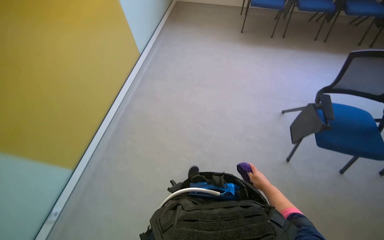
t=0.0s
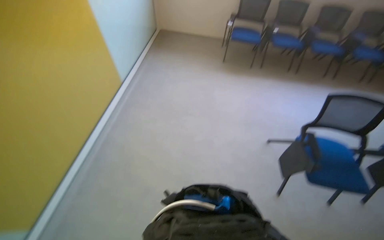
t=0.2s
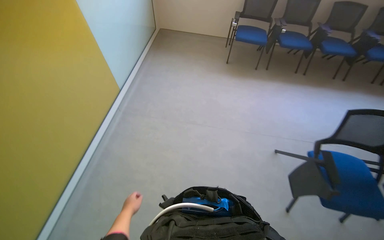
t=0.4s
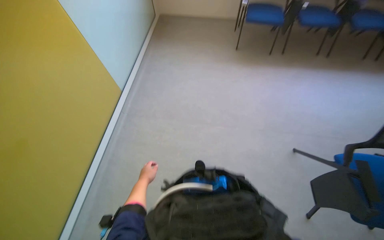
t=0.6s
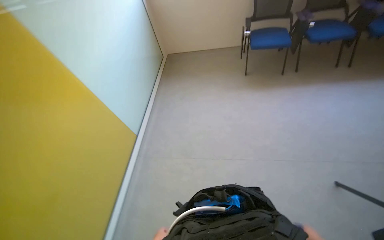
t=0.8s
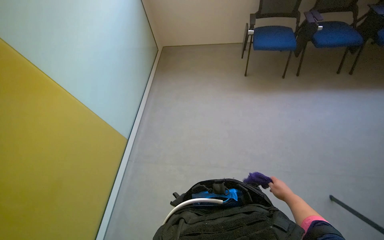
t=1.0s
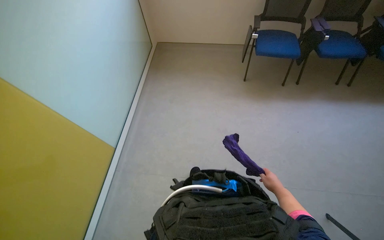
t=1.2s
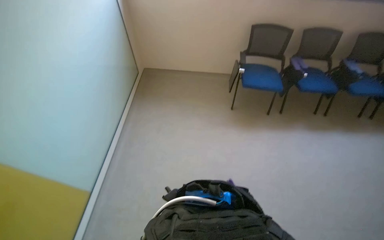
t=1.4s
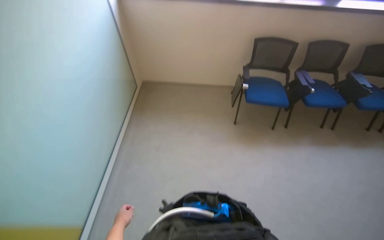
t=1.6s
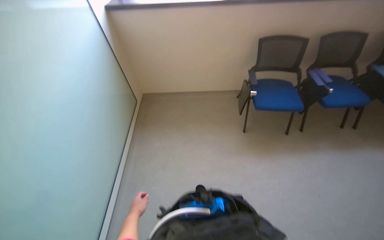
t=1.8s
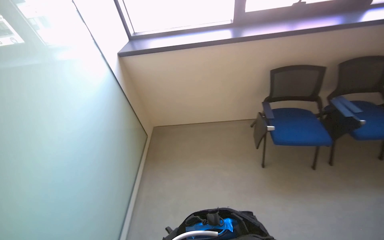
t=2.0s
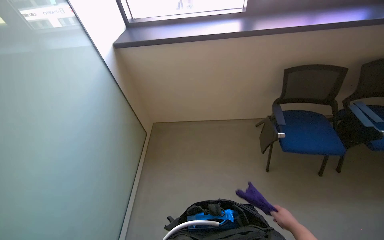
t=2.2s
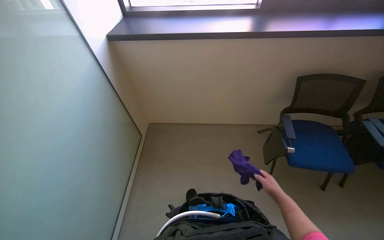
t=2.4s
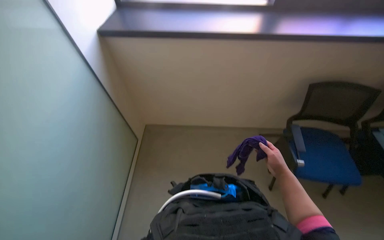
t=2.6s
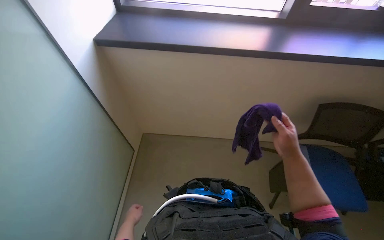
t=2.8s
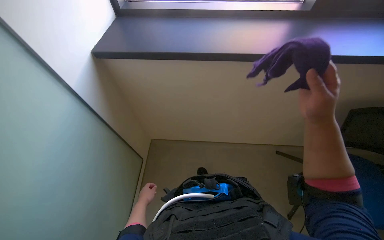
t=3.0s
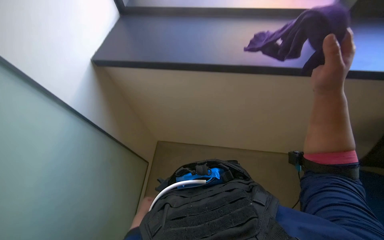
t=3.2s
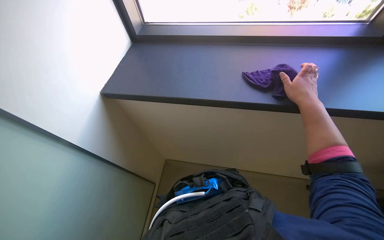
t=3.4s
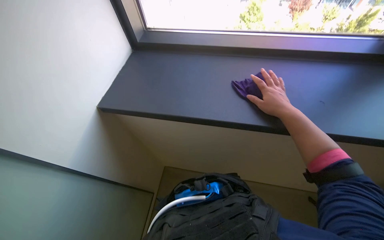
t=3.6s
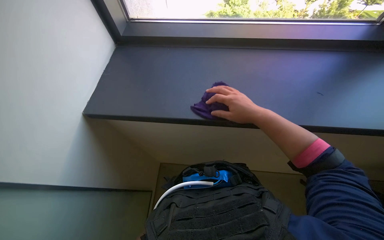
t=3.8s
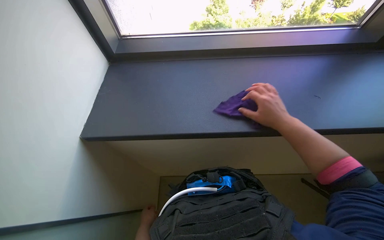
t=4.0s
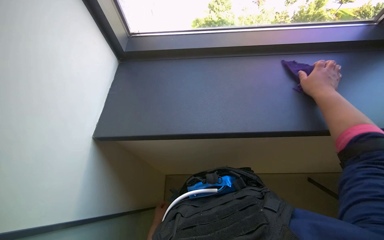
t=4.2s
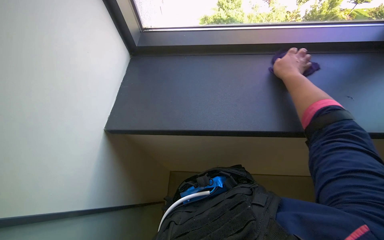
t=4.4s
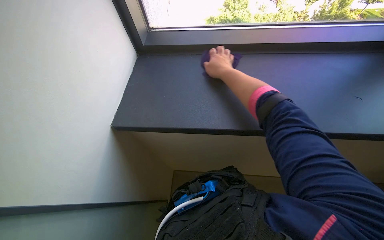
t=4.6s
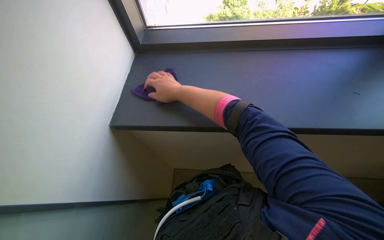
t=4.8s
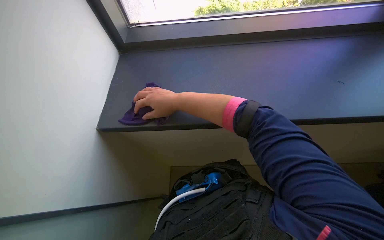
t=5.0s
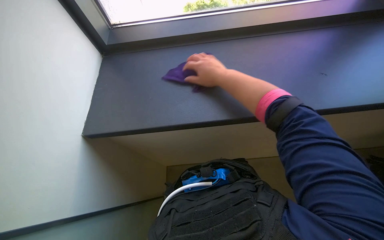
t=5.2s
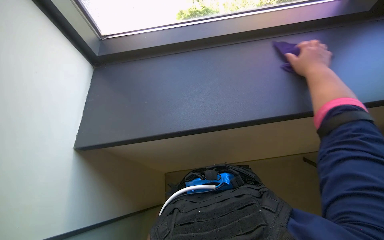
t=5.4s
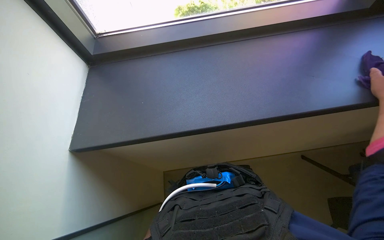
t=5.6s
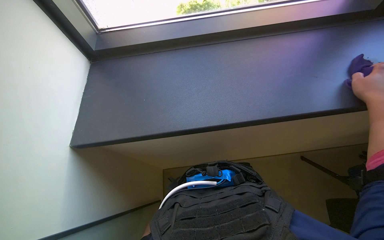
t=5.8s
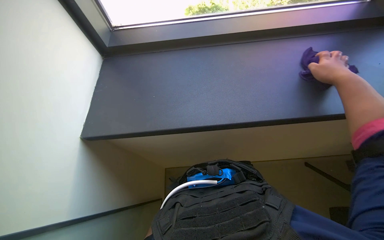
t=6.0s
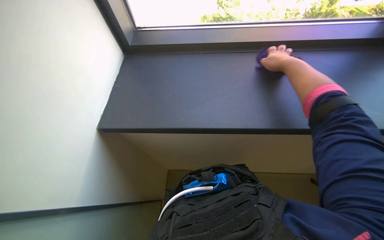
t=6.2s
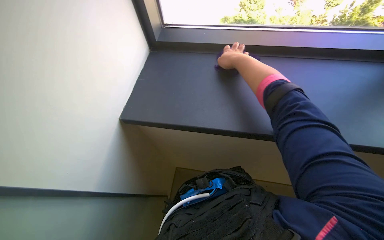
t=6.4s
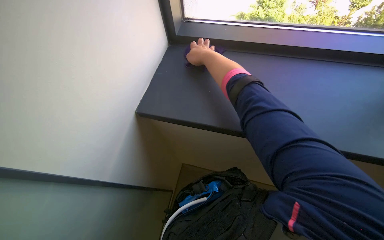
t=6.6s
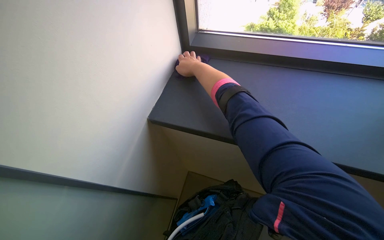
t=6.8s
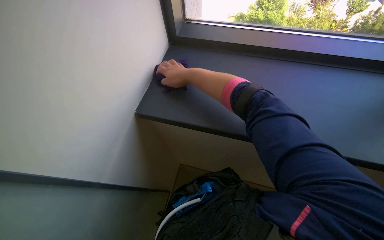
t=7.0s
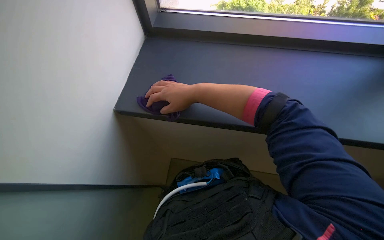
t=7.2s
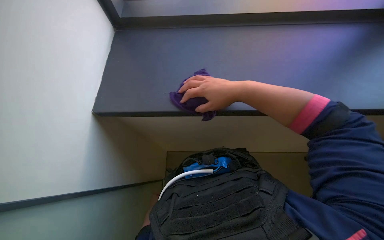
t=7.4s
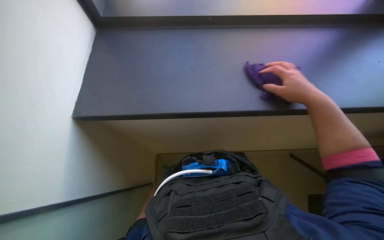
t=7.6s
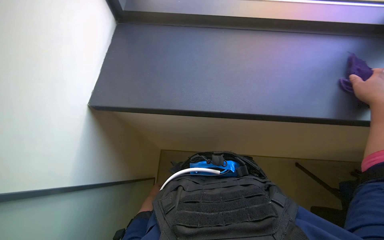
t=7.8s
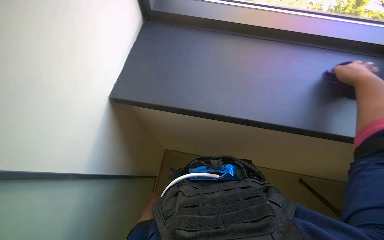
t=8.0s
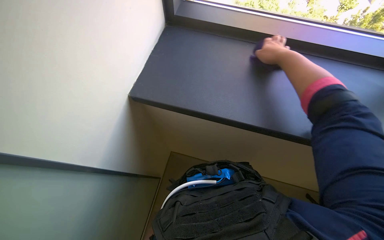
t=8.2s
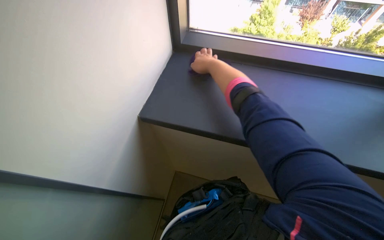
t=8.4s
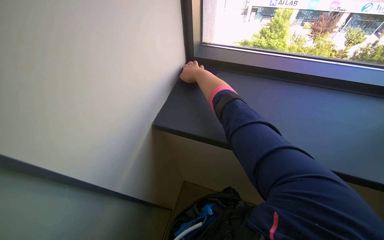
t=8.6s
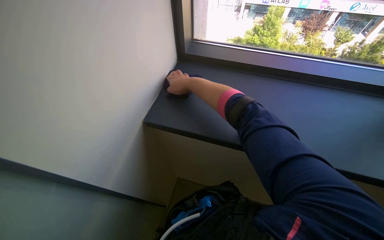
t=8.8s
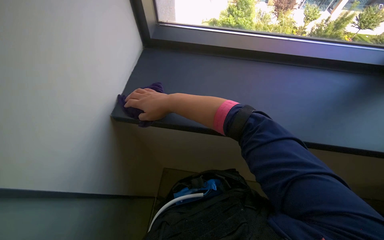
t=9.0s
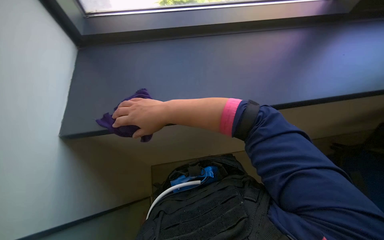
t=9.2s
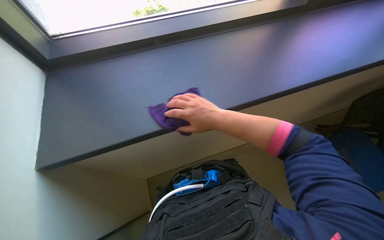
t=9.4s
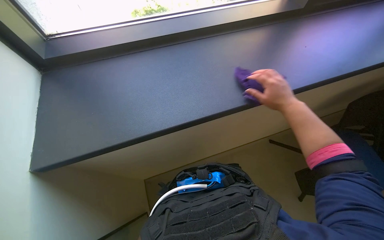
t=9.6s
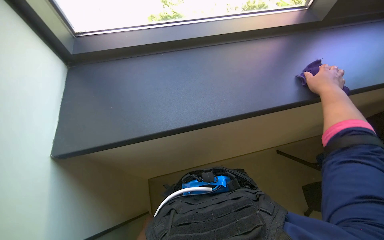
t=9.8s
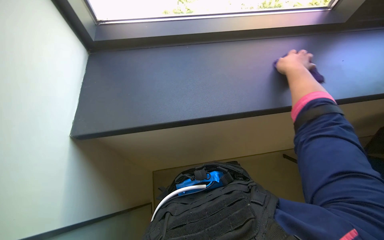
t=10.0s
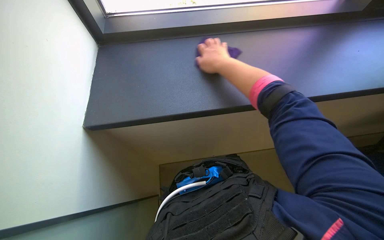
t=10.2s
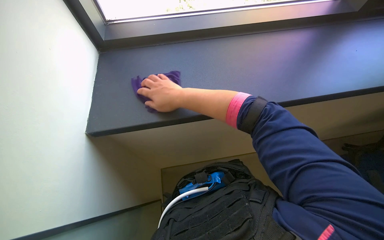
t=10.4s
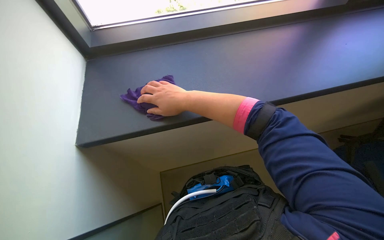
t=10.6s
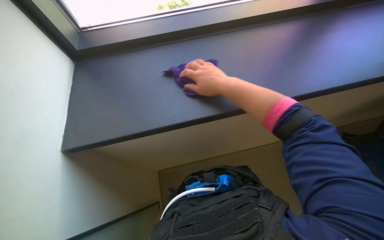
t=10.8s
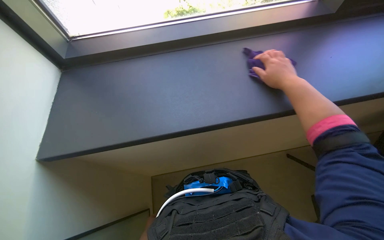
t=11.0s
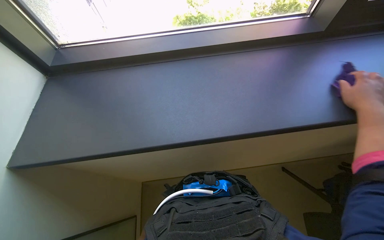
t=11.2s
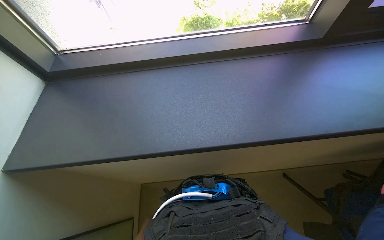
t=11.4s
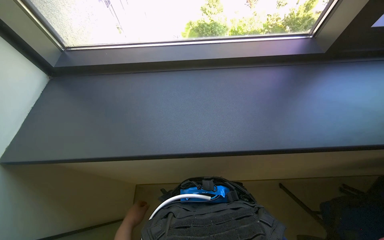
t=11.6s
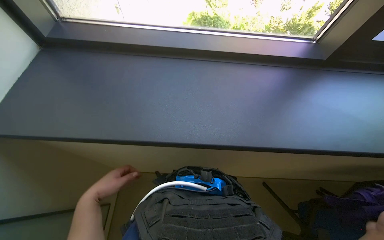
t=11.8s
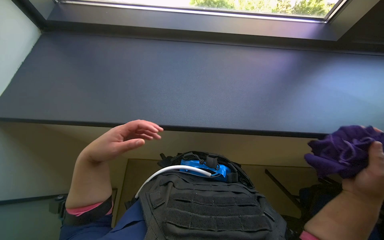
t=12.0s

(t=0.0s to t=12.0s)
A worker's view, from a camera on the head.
Job: wiping surfaces.
The whole recording: Wiping window frame. The worker wipes the window frame with a purple cloth.
t=7.6s - t=9.0s: The right hand goes approximately 20 cm to the left.
t=9.0s - t=10.4s: The right hand reaches roughly 35 cm to the right, then returns.

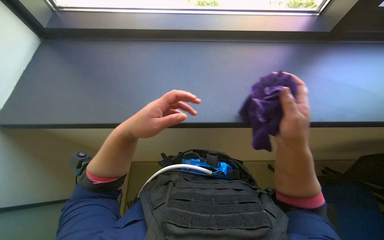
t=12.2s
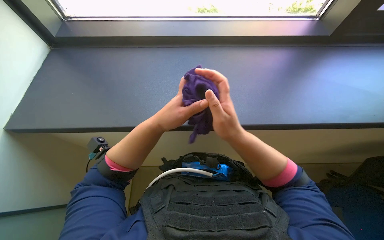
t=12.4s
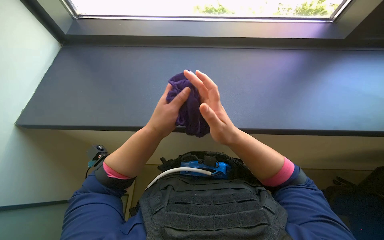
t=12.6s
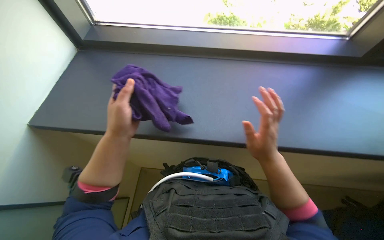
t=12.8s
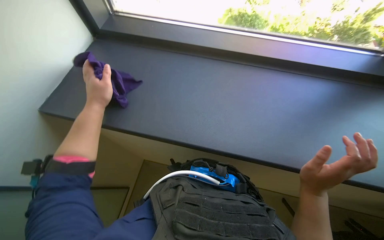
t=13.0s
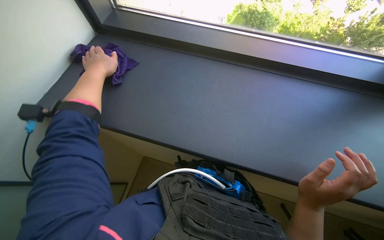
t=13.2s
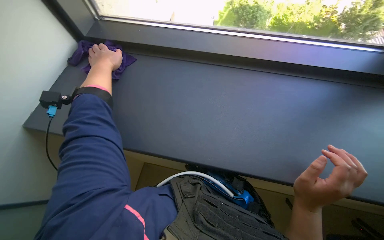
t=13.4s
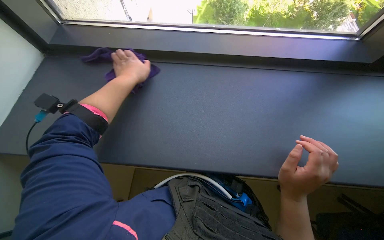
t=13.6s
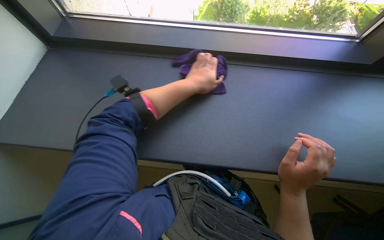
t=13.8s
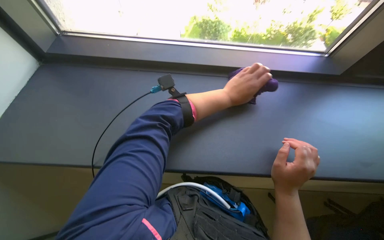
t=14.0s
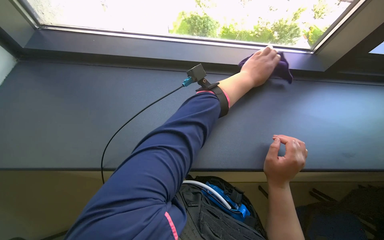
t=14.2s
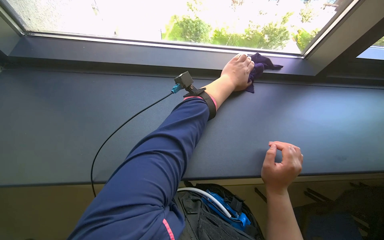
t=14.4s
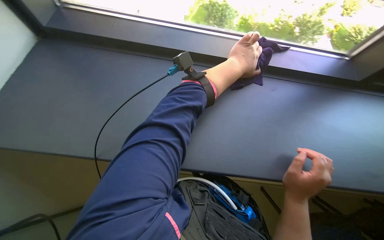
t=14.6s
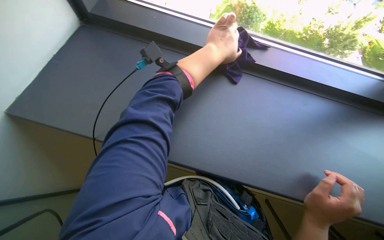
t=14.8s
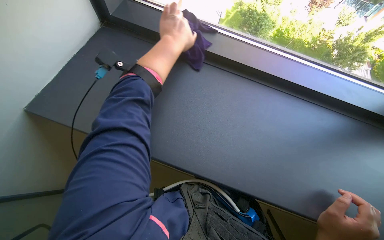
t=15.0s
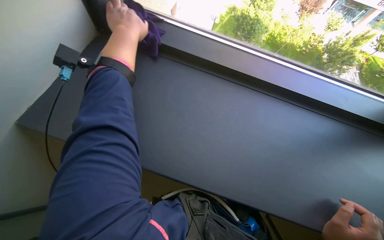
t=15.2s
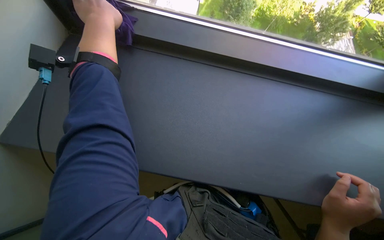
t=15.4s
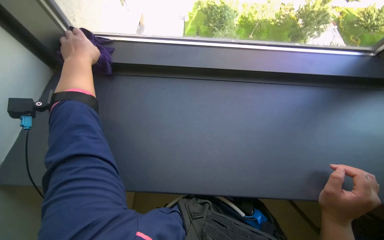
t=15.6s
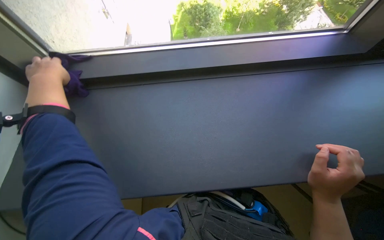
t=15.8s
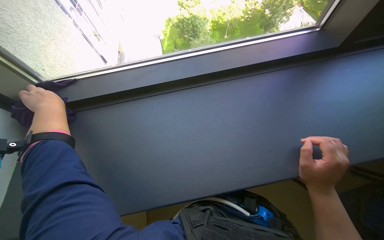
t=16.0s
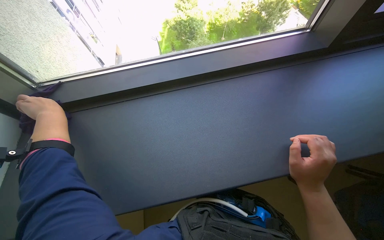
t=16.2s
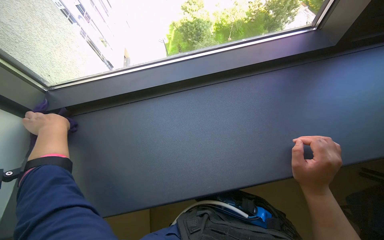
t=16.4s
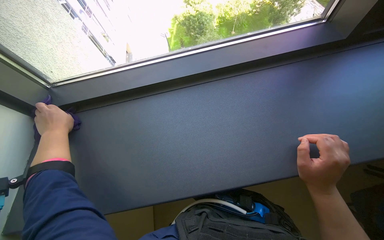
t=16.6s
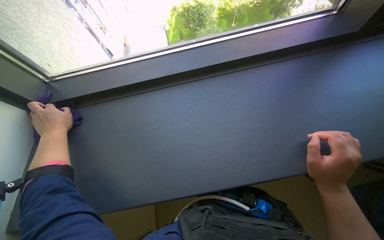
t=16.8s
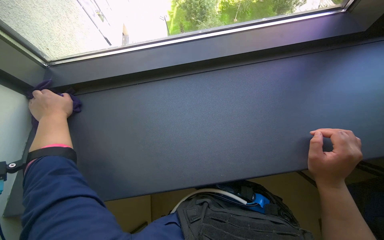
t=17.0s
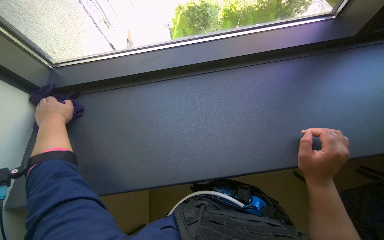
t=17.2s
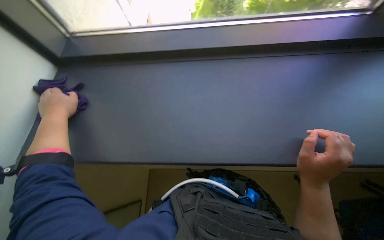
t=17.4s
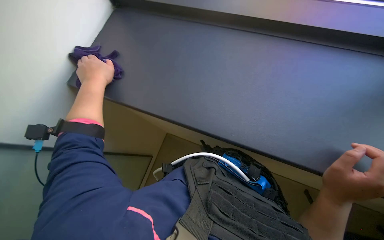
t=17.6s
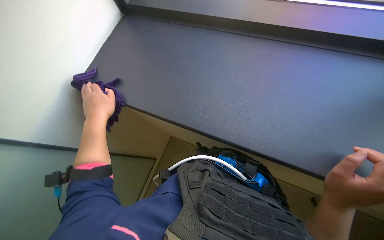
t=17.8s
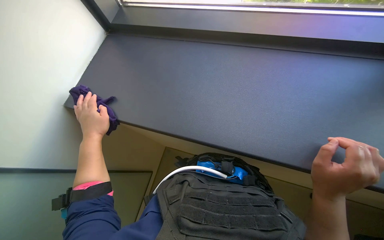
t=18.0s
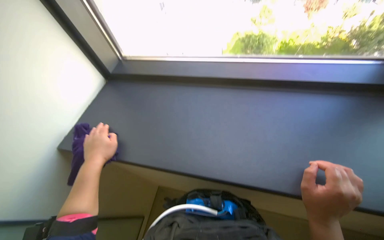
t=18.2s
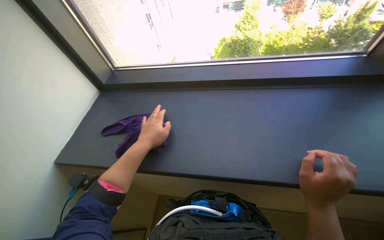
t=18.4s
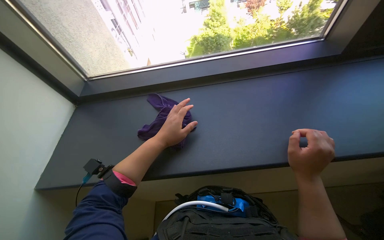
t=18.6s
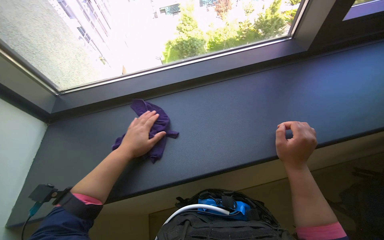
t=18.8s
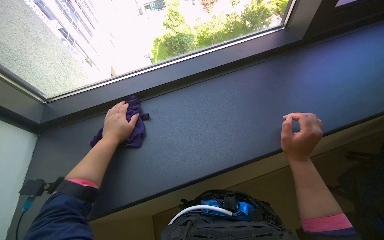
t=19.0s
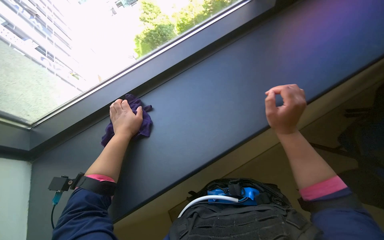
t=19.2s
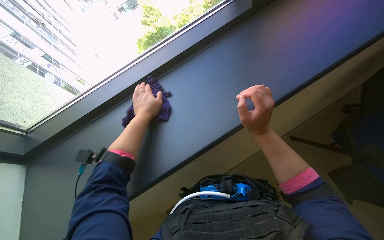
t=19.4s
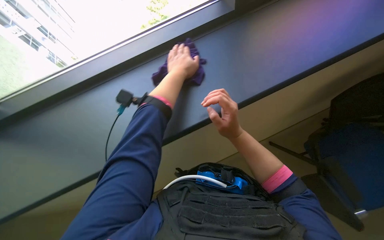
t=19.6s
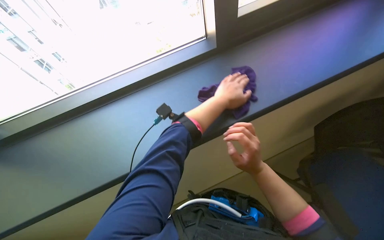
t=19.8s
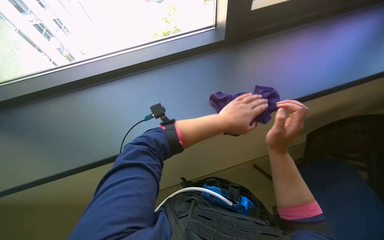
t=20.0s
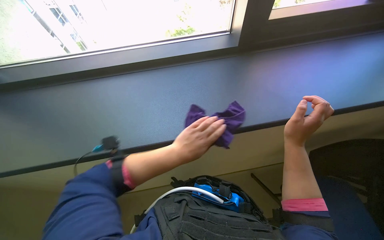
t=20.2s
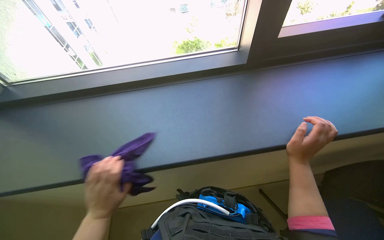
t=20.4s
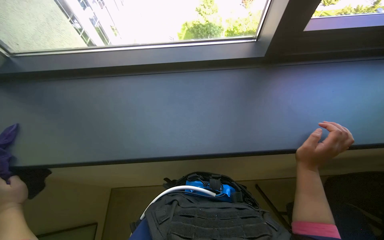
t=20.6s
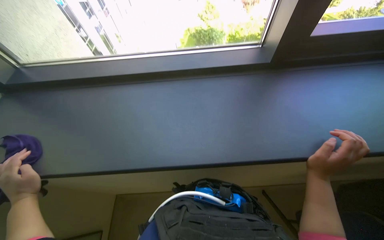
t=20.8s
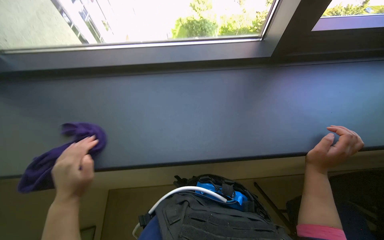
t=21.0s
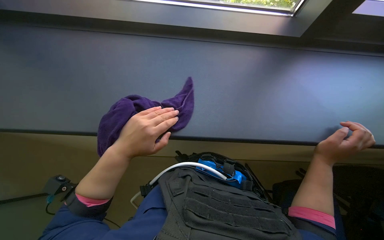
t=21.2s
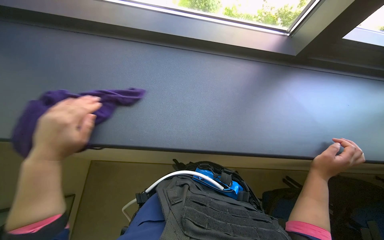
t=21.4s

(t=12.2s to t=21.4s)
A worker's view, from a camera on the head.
Job: wiping surfaces.
The whole recording: Wiping window frame. The worker wipes the window frame with a purple cloth.
t=12.2s - t=13.8s: The left hand heads farther from the camera and up the picture, covering approximately 15 cm. Meanwhile the right hand swings left and right, about 20 cm each way, with 2 reversals.
t=15.2s - t=16.8s: The scene rotates counterclockwise by about 30 degrees.
t=16.8s - t=18.4s: The camera sweeps to the left, by roughly 20 degrees.
t=18.4s - t=19.8s: The wearer's head swings about 35 degrees to the right.
t=19.8s - t=21.4s: The view tips downward by about 15 degrees. The scene turns approximately 30 degrees clockwise in the picture. The right hand moves to the right, approximately 20 cm; the left hand swings left and right, roughly 50 cm each way, with 2 reversals.
